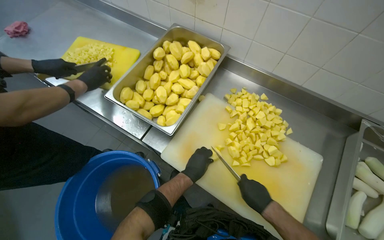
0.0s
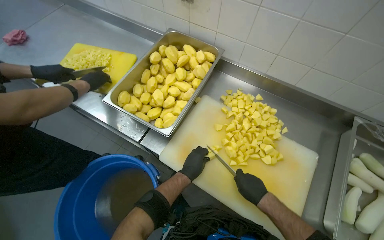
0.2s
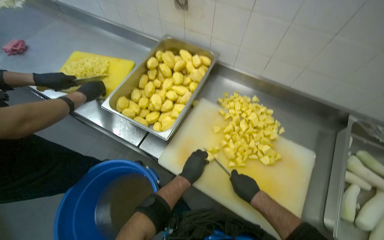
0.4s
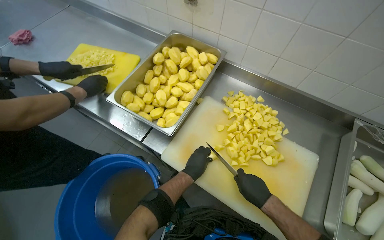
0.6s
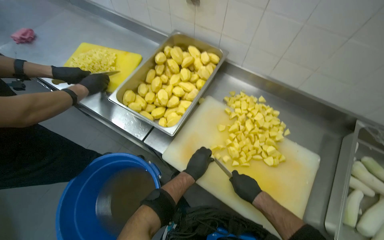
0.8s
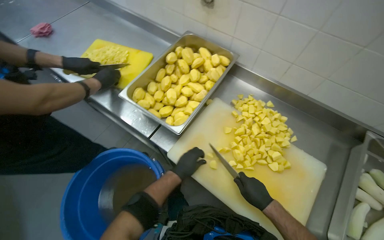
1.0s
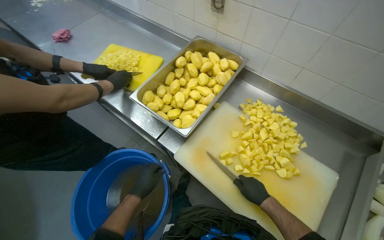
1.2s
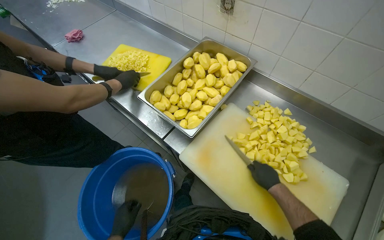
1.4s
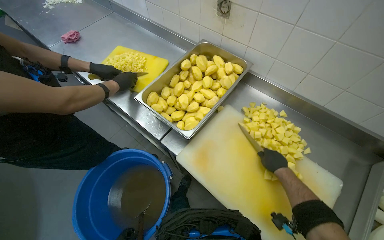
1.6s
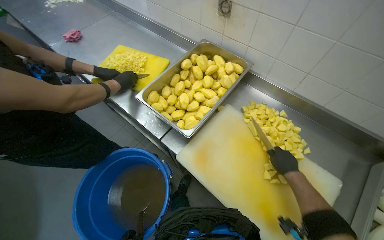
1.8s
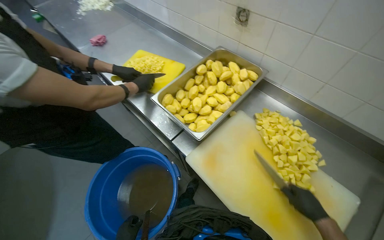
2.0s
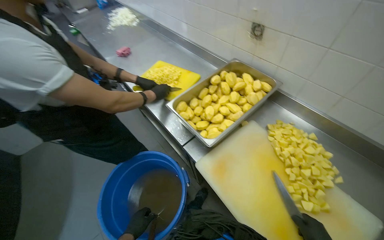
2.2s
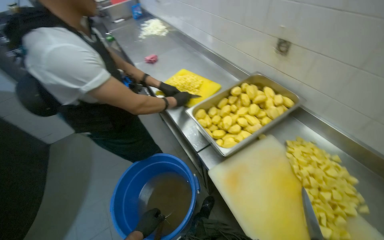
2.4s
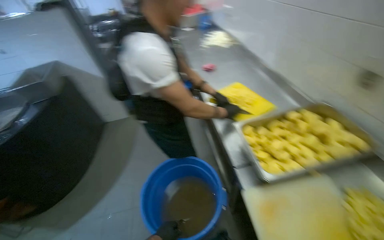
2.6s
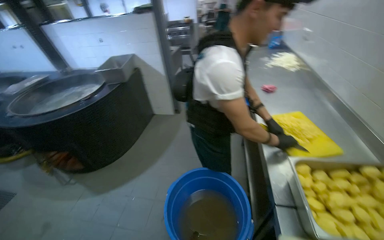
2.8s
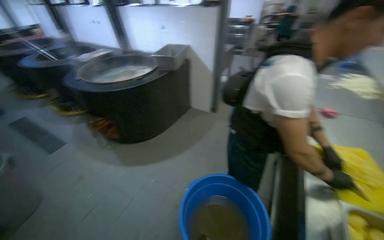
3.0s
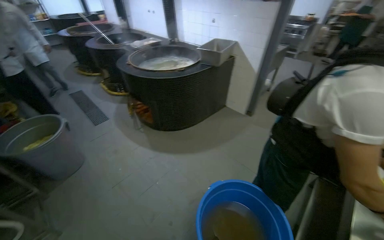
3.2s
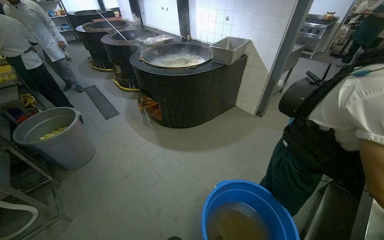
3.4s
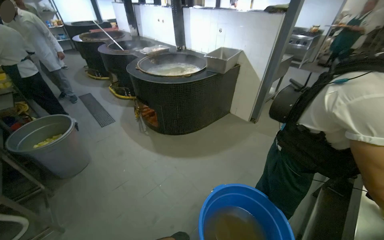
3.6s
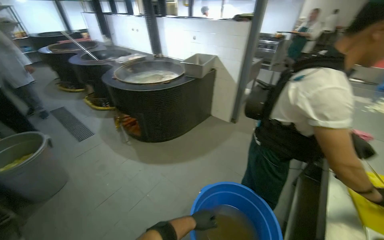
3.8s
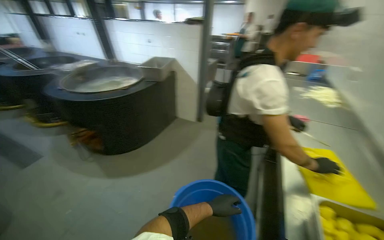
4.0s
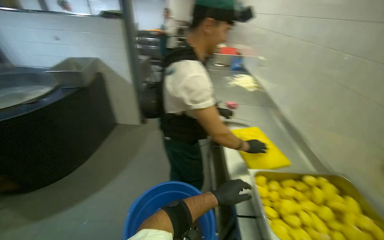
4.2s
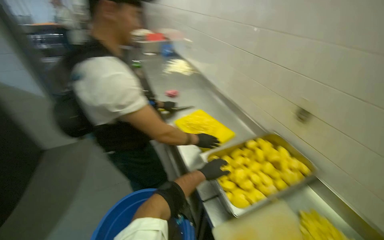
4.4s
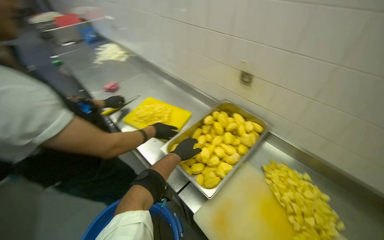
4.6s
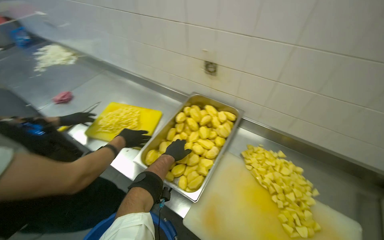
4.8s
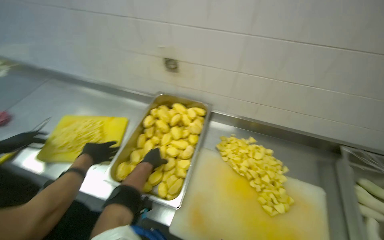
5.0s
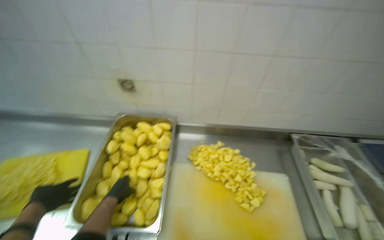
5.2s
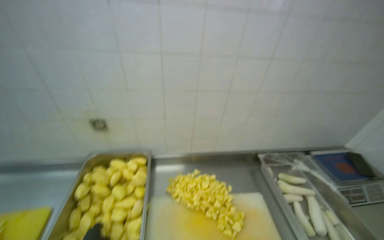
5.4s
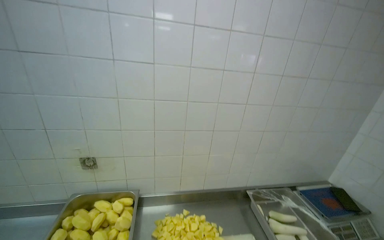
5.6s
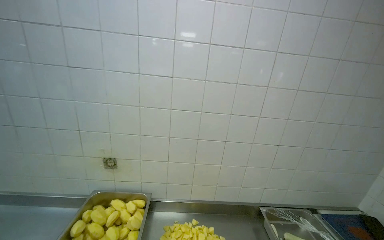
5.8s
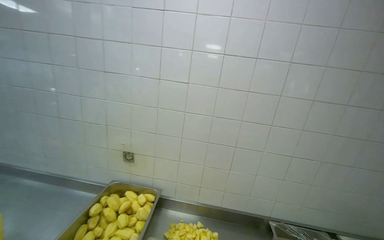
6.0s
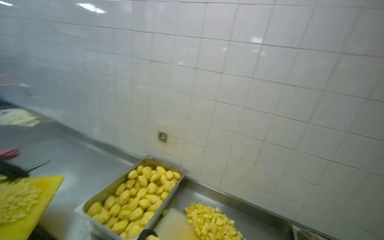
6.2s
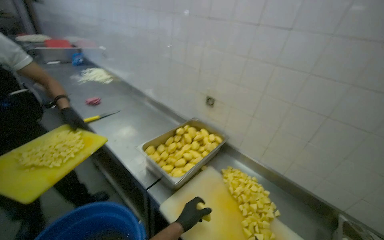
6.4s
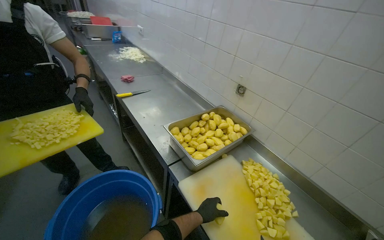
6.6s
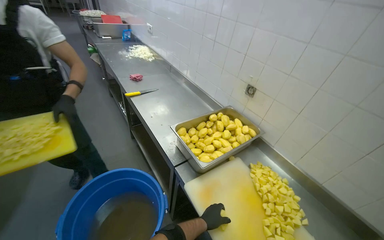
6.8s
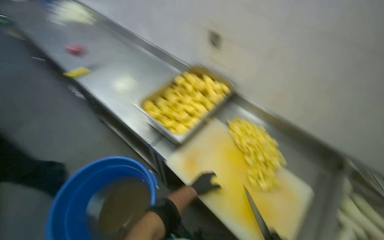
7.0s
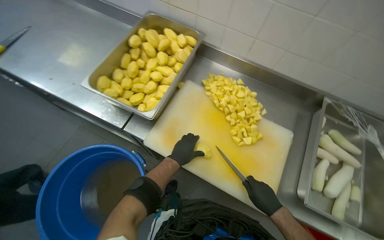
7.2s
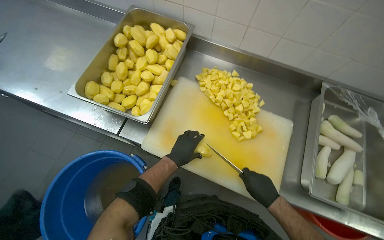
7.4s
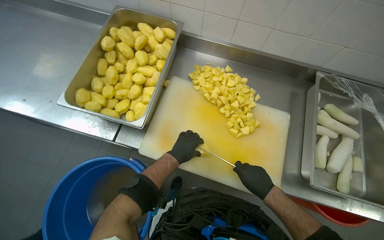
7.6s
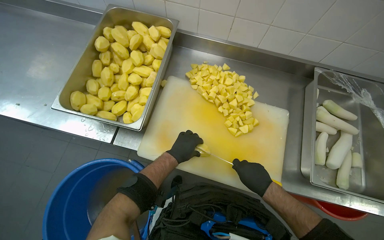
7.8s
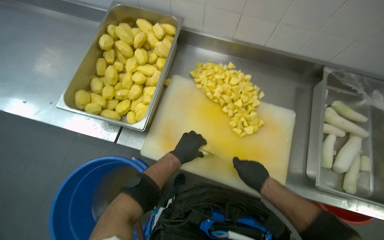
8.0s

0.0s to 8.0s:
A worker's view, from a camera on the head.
Job: preparing food.
The whole recording: Cutting potatoes on board. The worker cuts potatoes into small pieces on a white cutting board.
0.0s to 1.6s: The right hand goes roughly 15 cm up the picture.
1.6s to 3.2s: The head rotates about 95 degrees to the left.
3.2s to 4.8s: The head turns to the right by roughly 100 degrees. The view tilts some 10 degrees downward.
4.8s to 6.4s: The view tilts some 25 degrees upward.
6.4s to 8.0s: The wearer looks roughly 40 degrees further downward. Everything in view rotates some 30 degrees counterclockwise.

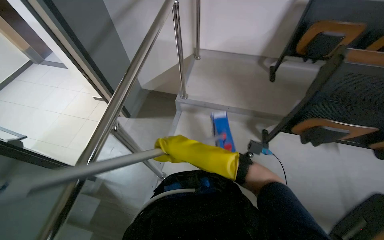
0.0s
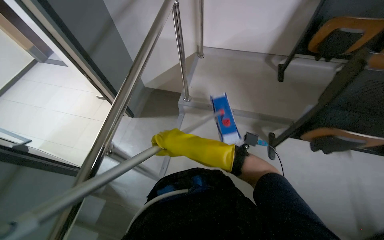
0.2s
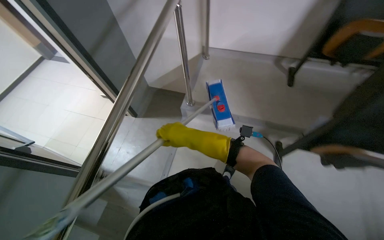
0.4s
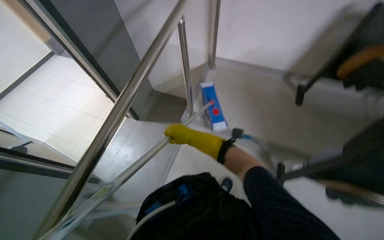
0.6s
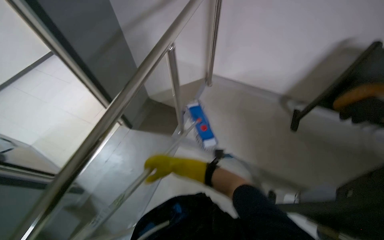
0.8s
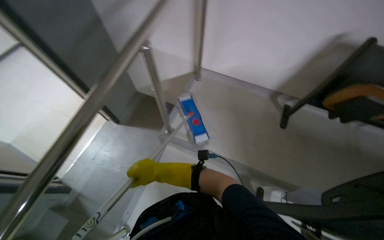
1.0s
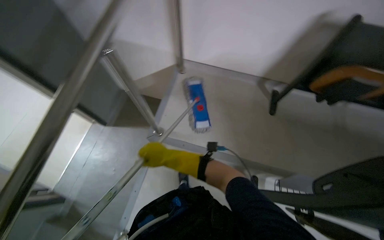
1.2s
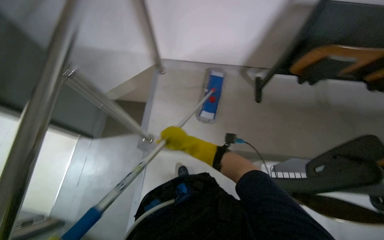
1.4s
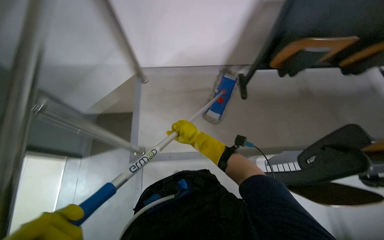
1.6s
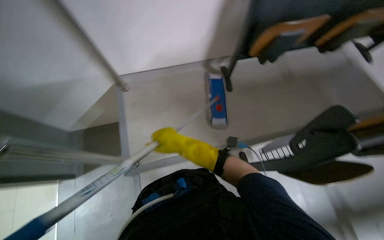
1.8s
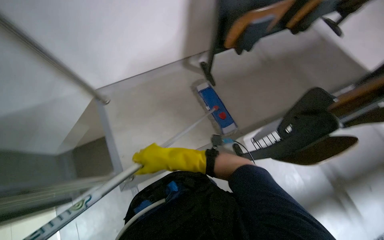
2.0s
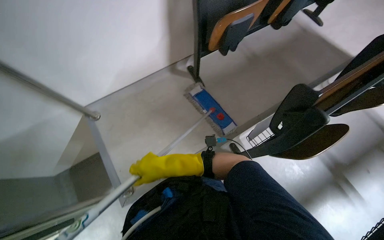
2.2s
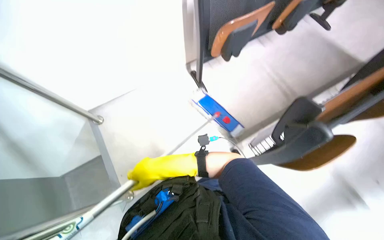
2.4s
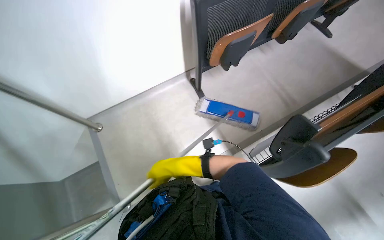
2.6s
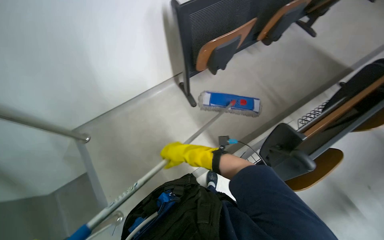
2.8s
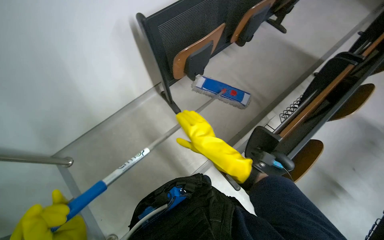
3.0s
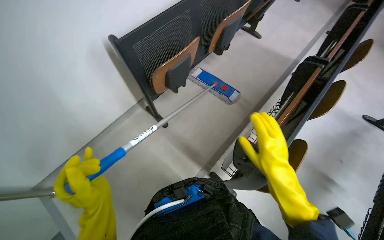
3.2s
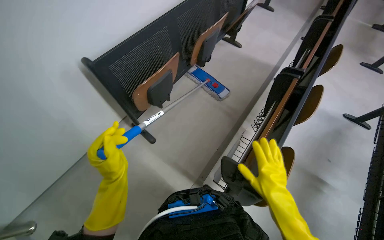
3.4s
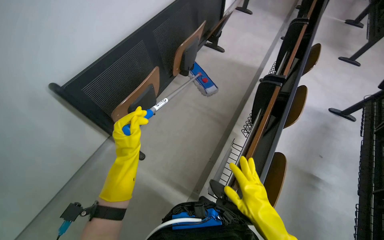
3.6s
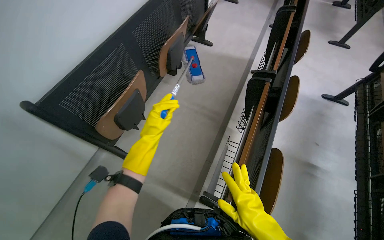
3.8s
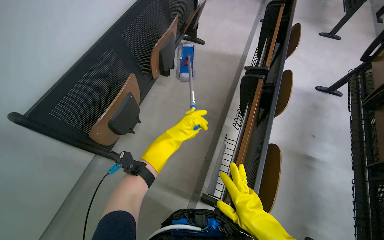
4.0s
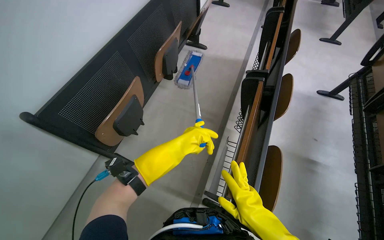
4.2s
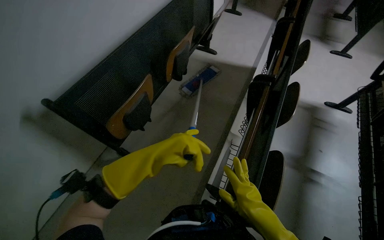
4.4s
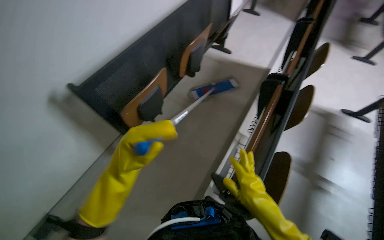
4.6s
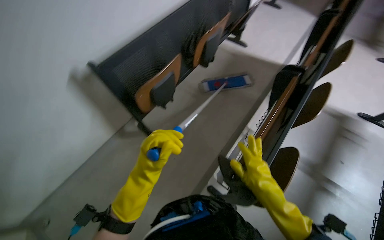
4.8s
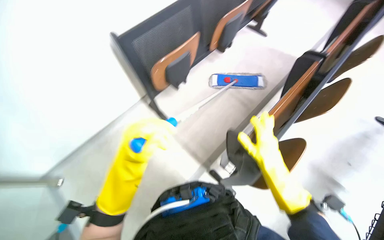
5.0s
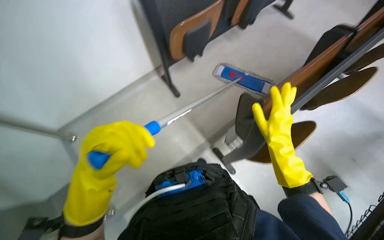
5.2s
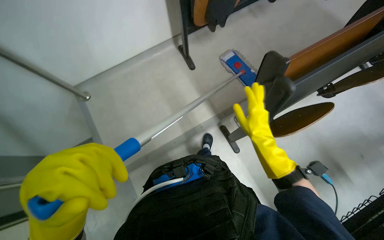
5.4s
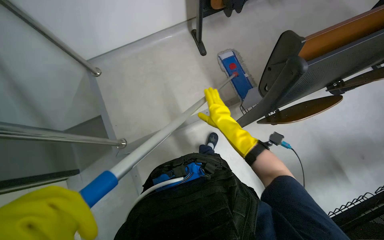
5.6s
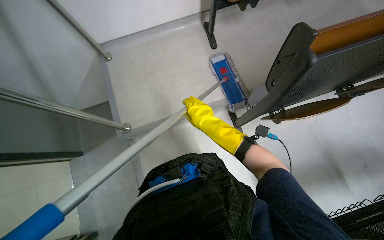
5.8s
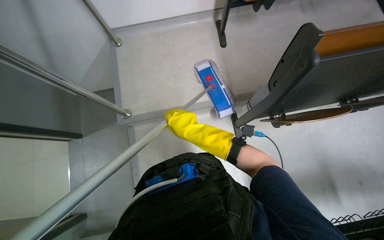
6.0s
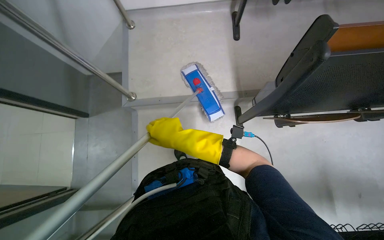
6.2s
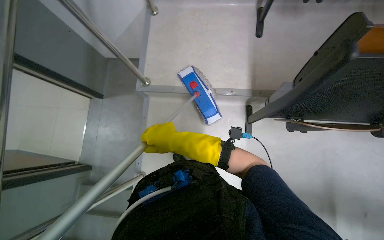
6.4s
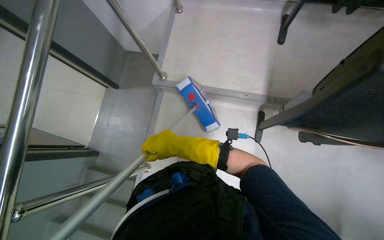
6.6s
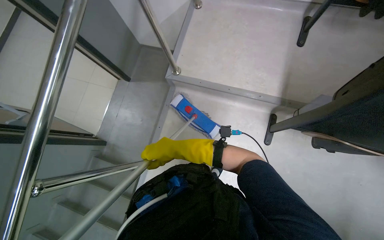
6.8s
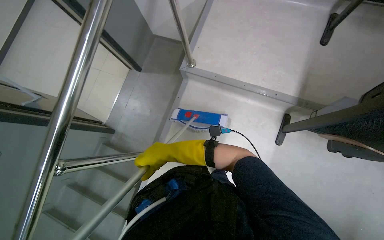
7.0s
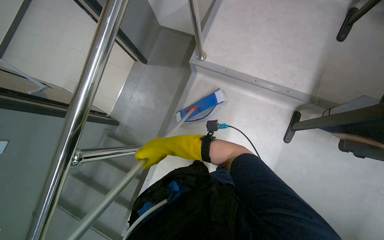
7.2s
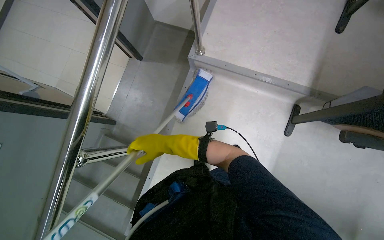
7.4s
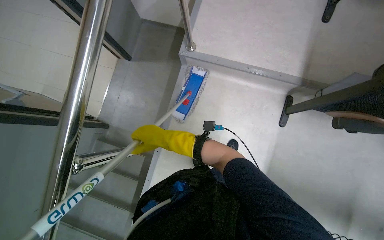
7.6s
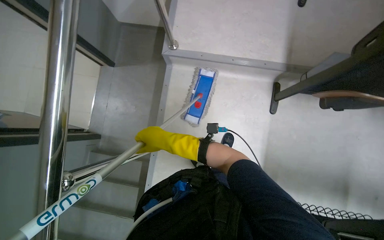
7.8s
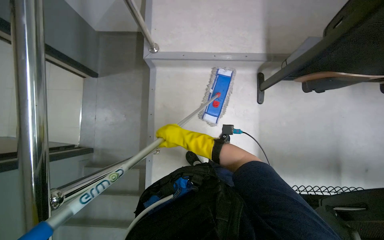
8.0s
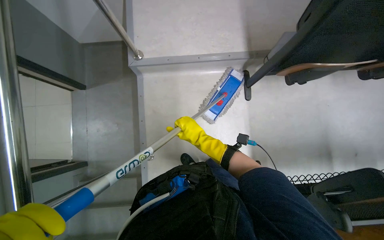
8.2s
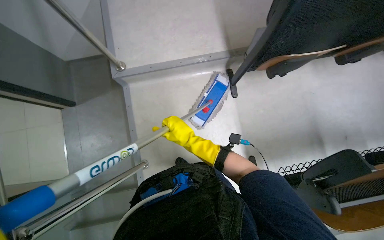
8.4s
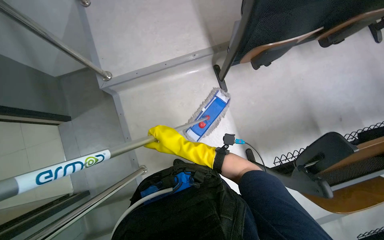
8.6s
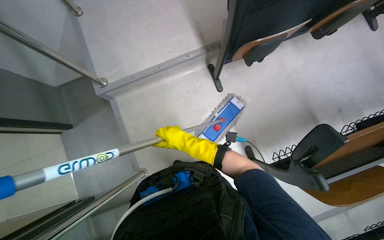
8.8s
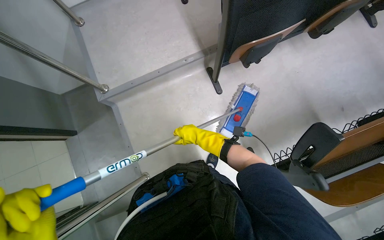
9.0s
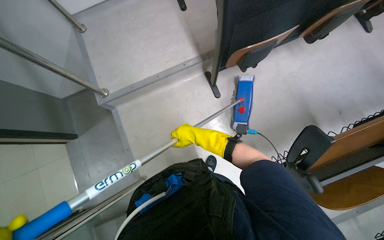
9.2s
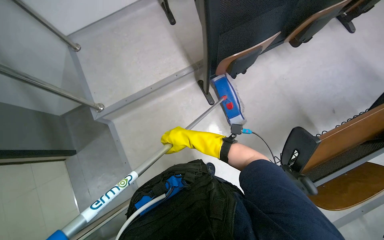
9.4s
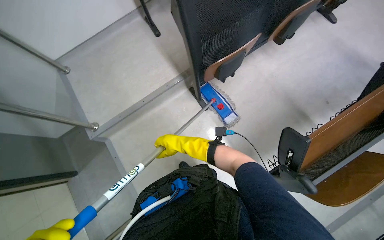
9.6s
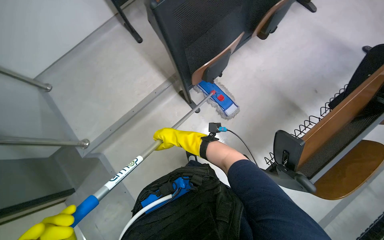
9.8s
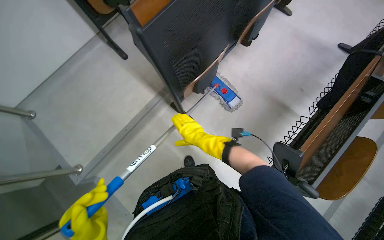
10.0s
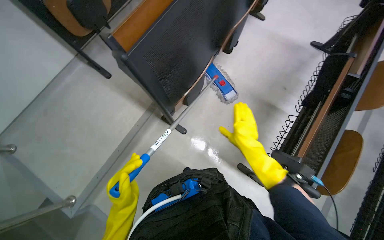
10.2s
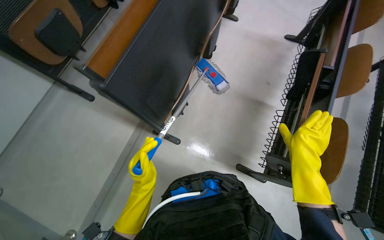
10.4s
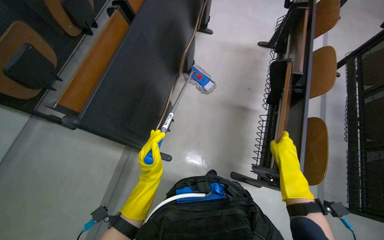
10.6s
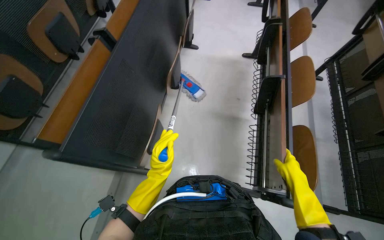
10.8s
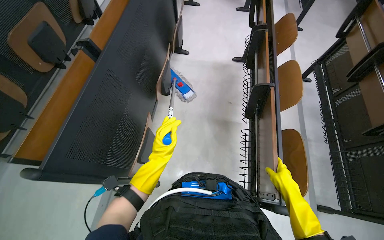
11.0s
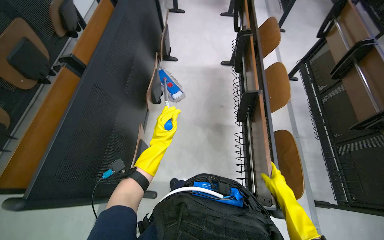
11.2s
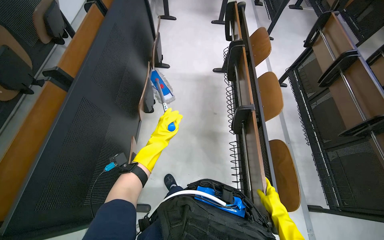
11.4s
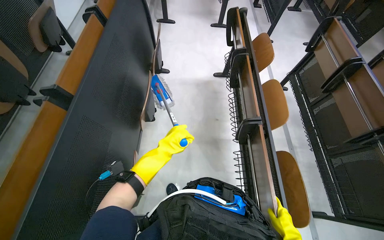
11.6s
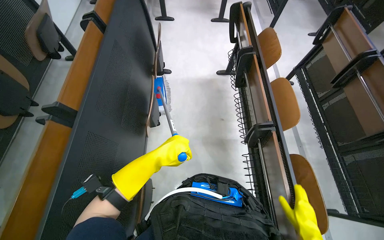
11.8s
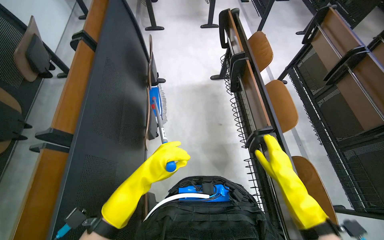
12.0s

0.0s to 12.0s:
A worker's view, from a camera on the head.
Job: mopping floor.
The whole recording: Mopping lecture hall floor. The worker mops the floor in the lecture hall, moving between rows of desks.
0.0s to 1.6s: The wearer moves some 70 cm.
1.6s to 3.0s: Everything in view rotates about 35 degrees counterclockwise.
4.4s to 6.0s: The wearer looks approximately 30 degrees further to the left. The camera pitches downward, by roughly 15 degrees.
6.0s to 7.6s: Everything in view rotates about 25 degrees clockwise.
7.6s to 9.0s: The scene turns roughly 40 degrees counterclockwise in the picture.
9.0s to 10.4s: The head rotates approximately 45 degrees to the right.
10.4s to 12.0s: The camera travels about 40 cm. The wearer's head swings roughly 30 degrees to the right.
